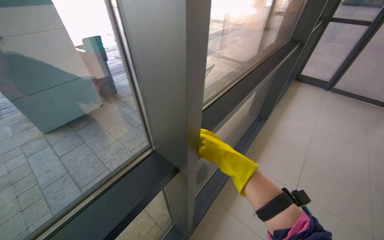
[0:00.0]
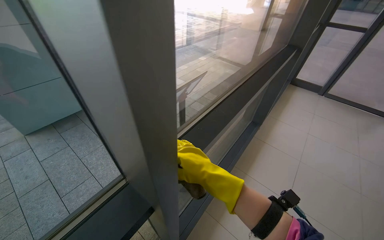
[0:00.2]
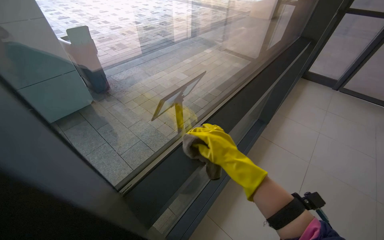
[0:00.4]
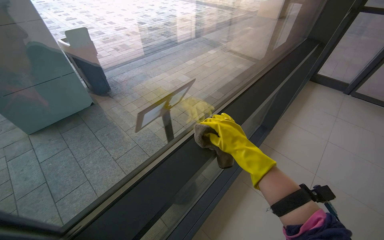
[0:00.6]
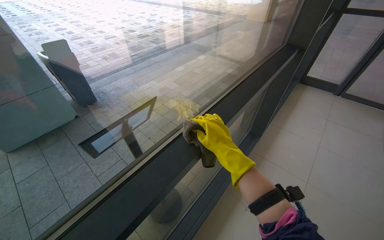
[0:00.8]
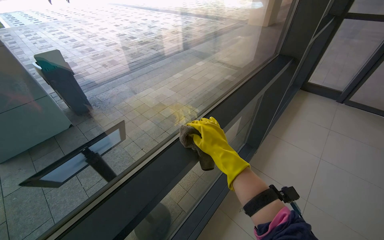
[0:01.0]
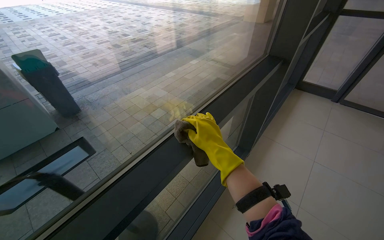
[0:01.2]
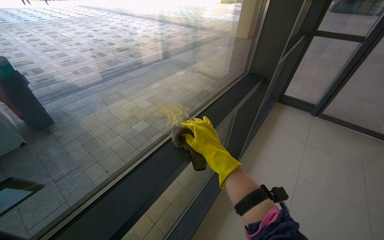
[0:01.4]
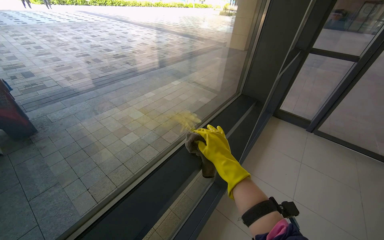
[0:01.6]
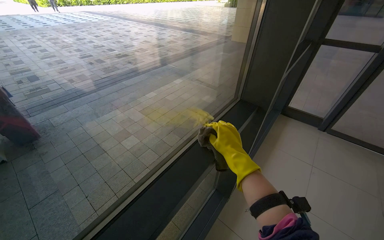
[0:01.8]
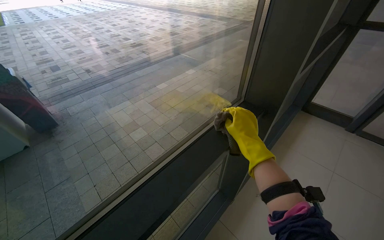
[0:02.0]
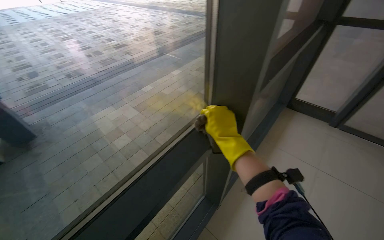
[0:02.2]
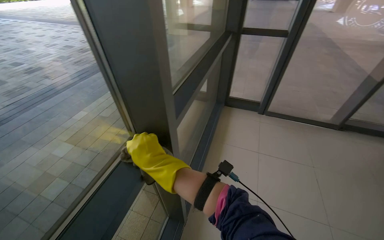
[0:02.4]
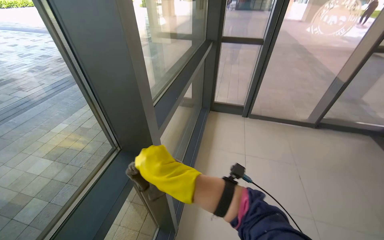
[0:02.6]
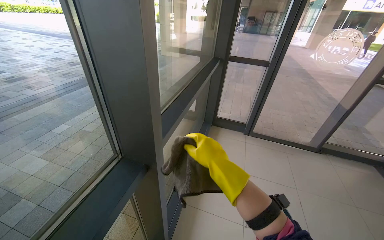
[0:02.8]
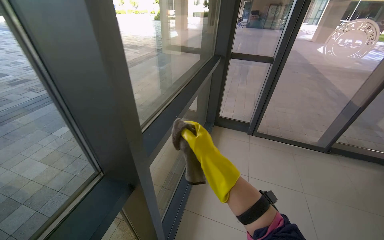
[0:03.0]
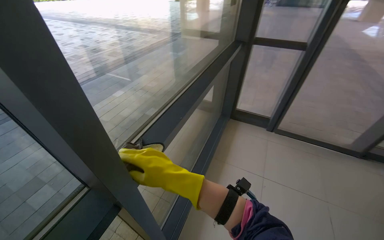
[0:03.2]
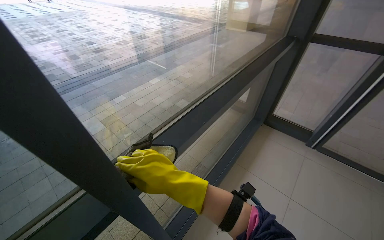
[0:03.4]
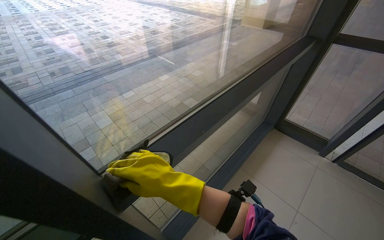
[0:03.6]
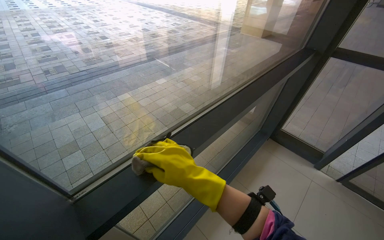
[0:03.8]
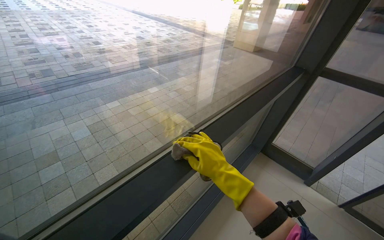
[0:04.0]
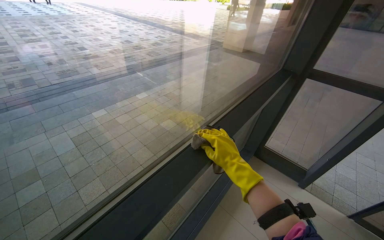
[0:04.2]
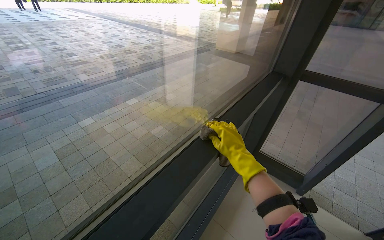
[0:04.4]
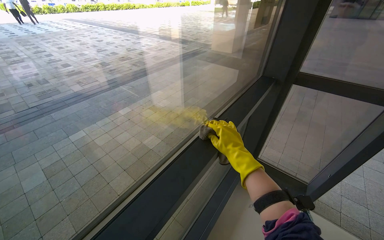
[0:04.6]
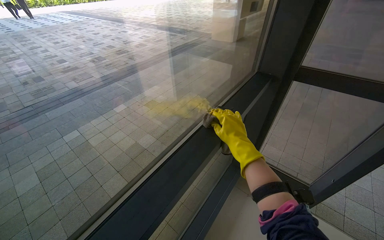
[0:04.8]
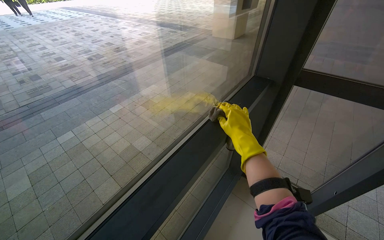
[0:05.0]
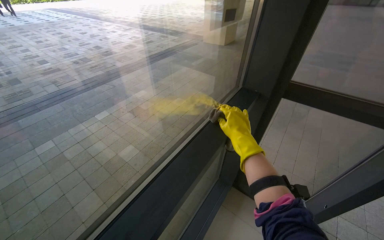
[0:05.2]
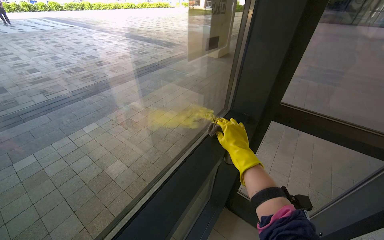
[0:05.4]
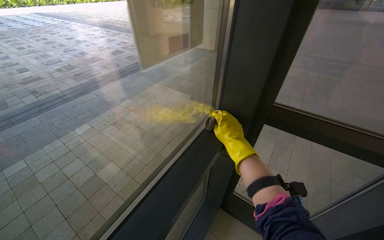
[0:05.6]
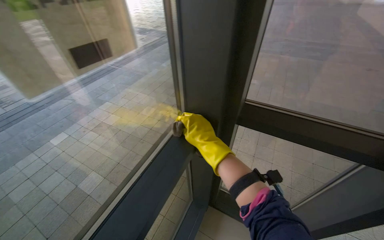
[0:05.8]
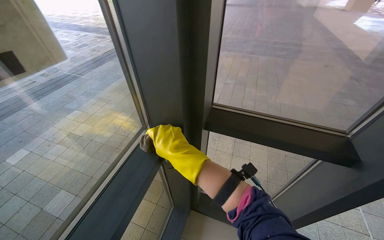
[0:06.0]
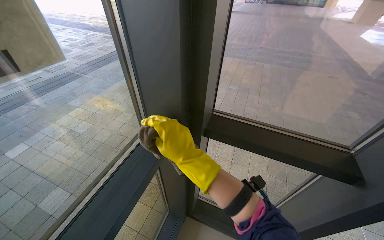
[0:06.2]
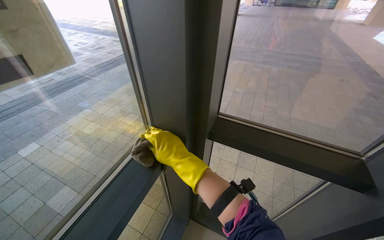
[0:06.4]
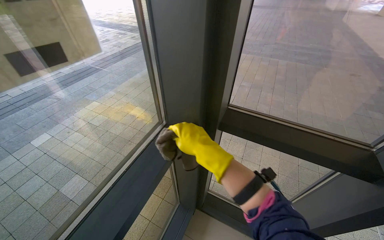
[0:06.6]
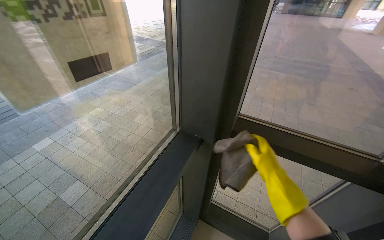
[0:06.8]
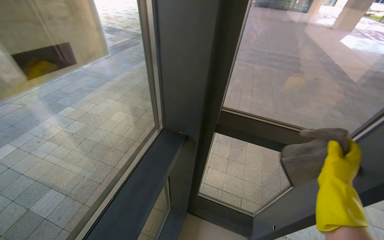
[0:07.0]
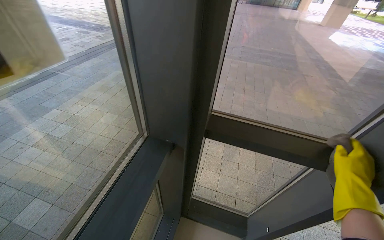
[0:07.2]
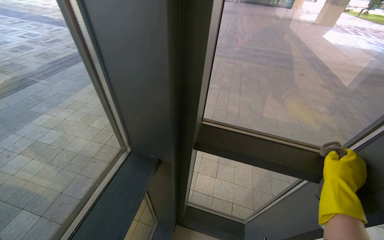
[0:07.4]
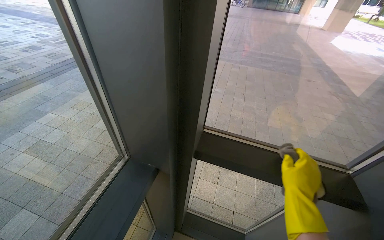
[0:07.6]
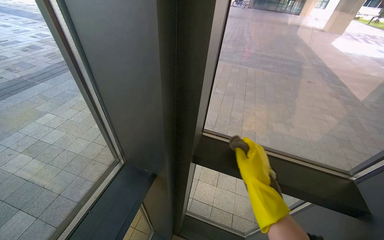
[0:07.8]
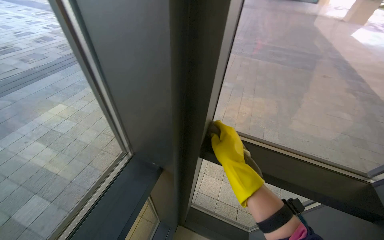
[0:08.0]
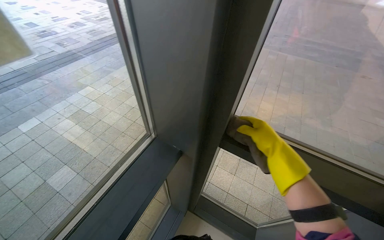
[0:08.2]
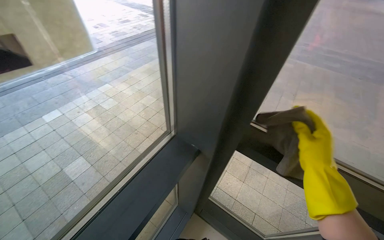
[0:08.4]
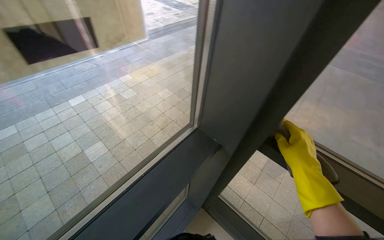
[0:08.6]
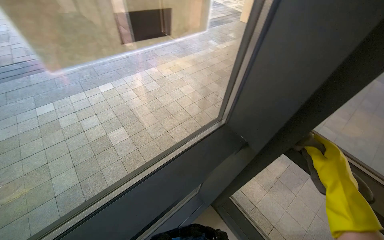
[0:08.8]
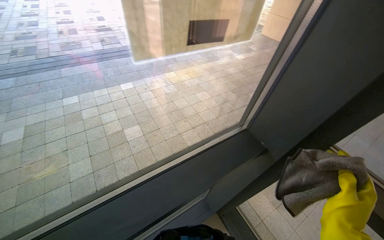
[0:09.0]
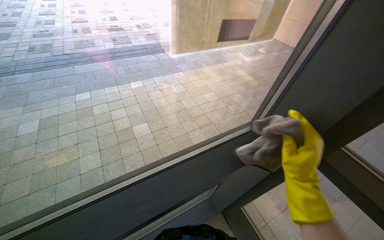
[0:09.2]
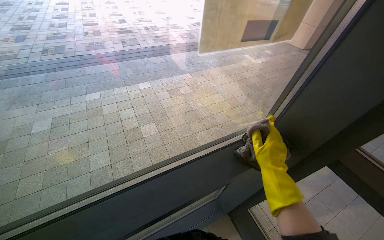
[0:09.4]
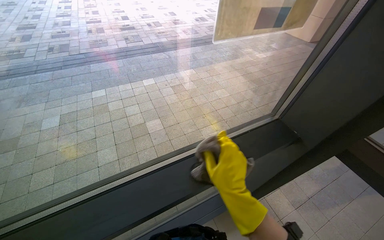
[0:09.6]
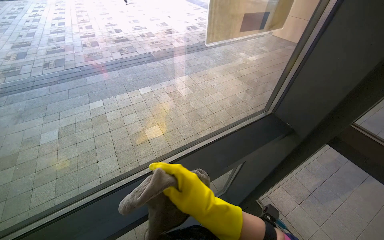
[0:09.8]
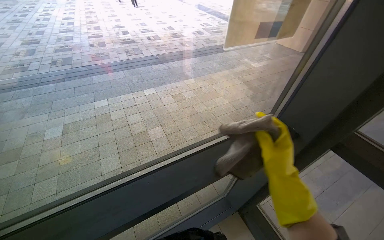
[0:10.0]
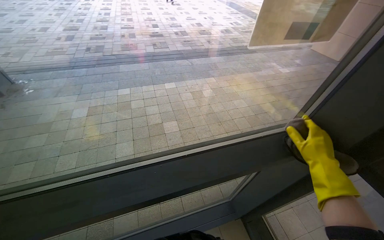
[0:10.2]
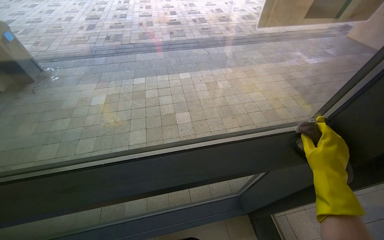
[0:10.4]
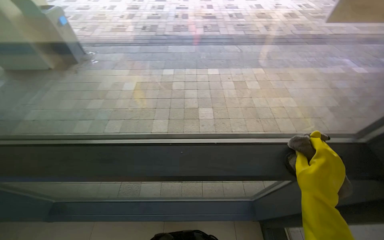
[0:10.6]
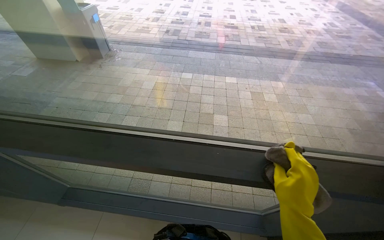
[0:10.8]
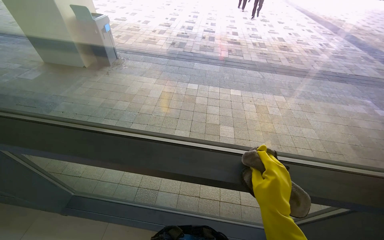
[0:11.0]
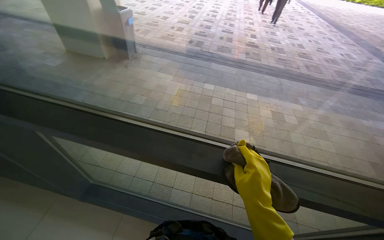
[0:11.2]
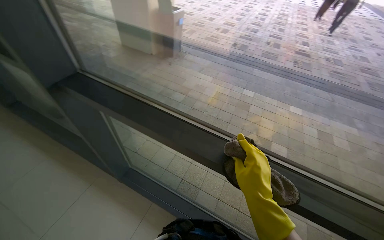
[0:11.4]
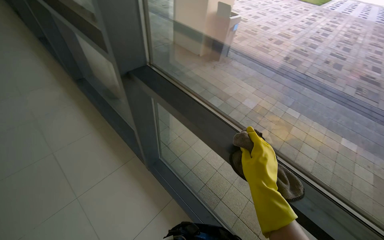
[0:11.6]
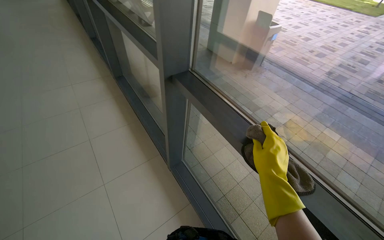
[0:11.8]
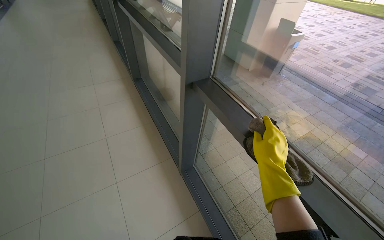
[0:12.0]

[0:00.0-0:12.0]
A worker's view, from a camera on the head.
Job: wiping surfaces.
The whole recording: Wiping window frames. The worker wipes the frames of the large glass windows with a cloth.
0:00.0 to 0:01.6: The wearer moves some 1 m.
0:01.6 to 0:03.0: The camera is carried approximately 60 cm. The head rotates approximately 20 degrees to the right.
0:03.0 to 0:04.4: The camera is carried some 70 cm. The wearer's head swings about 20 degrees to the left.
0:04.4 to 0:06.0: The wearer moves some 1 m. The wearer looks approximately 20 degrees further to the right.
0:06.0 to 0:07.6: The right hand is displaced to the right by about 35 cm.
0:07.6 to 0:09.0: The wearer's head swings approximately 40 degrees to the left.
0:09.0 to 0:10.4: The head turns to the left by approximately 20 degrees. The right hand goes some 15 cm up the picture and farther from the camera, and reaches about 40 cm to the left, then returns.
0:10.4 to 0:12.0: The camera is carried roughly 80 cm. The head turns to the left by about 70 degrees.

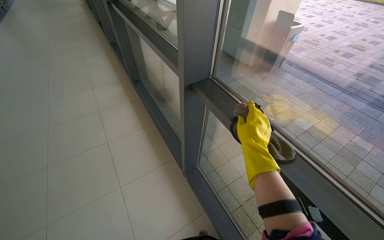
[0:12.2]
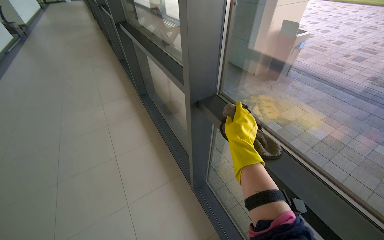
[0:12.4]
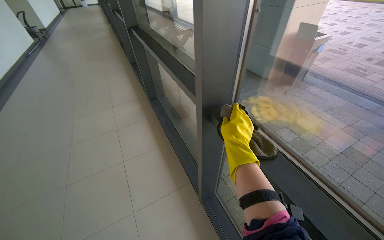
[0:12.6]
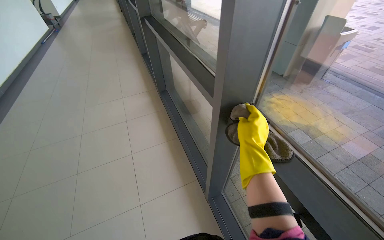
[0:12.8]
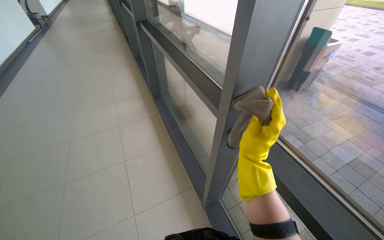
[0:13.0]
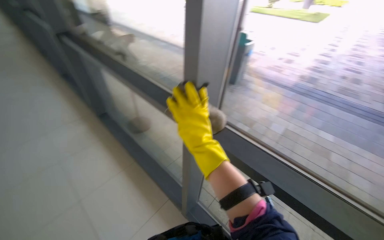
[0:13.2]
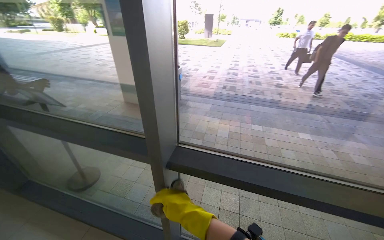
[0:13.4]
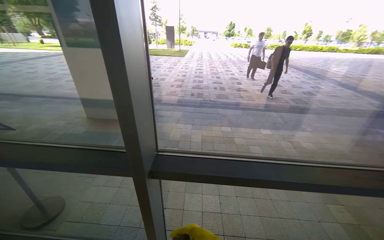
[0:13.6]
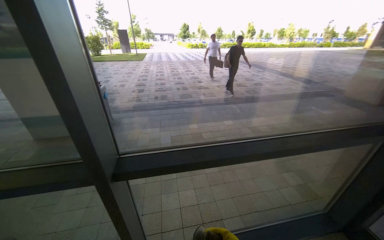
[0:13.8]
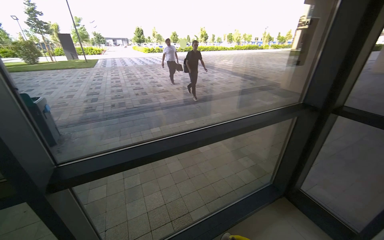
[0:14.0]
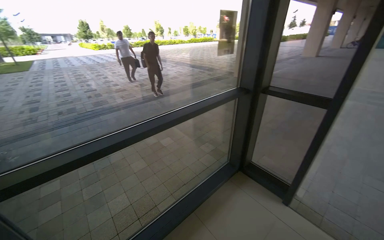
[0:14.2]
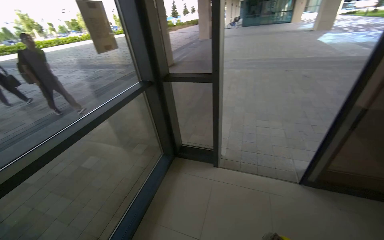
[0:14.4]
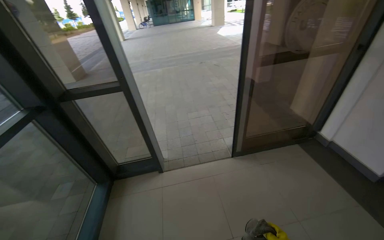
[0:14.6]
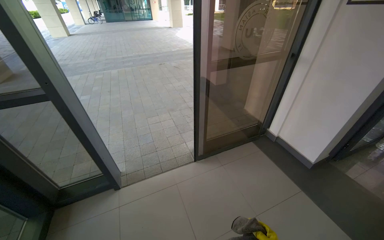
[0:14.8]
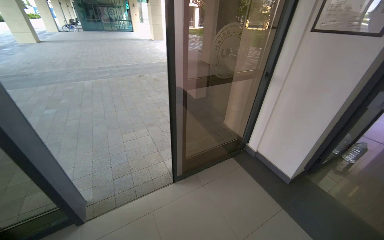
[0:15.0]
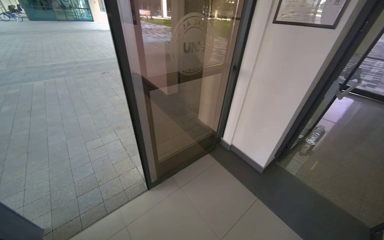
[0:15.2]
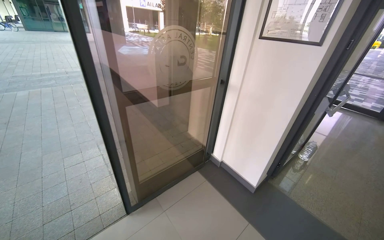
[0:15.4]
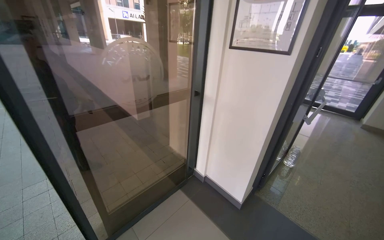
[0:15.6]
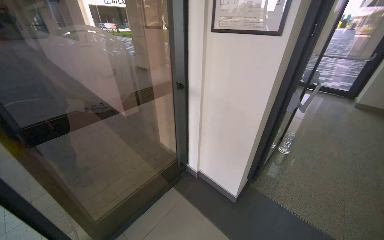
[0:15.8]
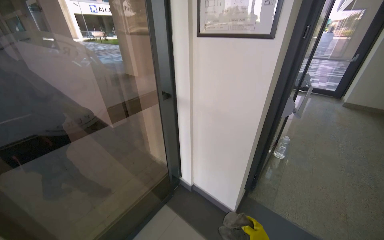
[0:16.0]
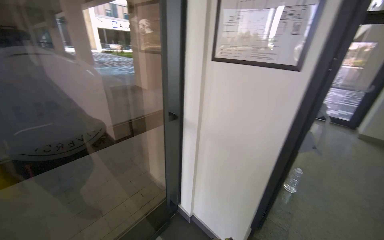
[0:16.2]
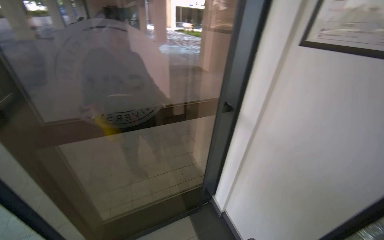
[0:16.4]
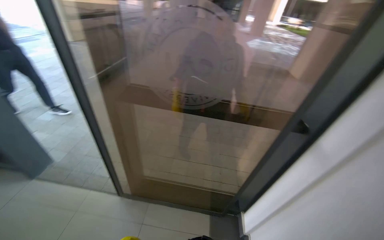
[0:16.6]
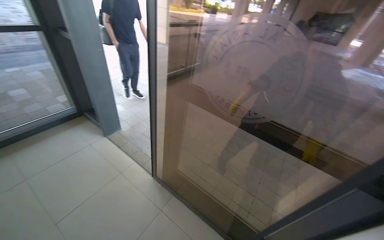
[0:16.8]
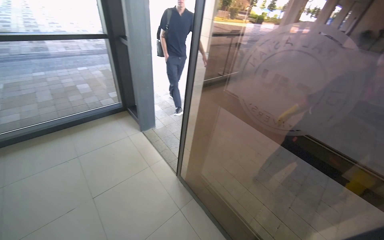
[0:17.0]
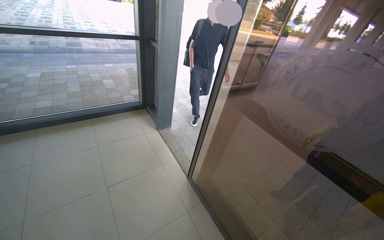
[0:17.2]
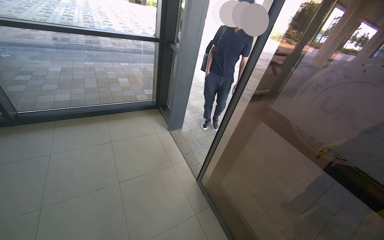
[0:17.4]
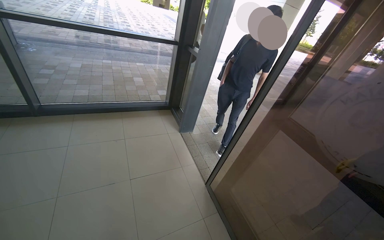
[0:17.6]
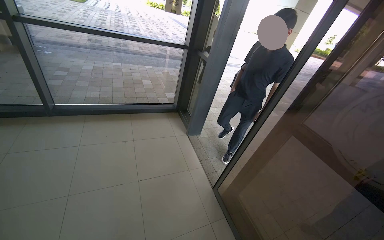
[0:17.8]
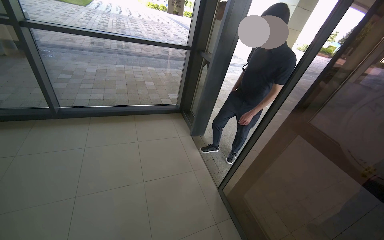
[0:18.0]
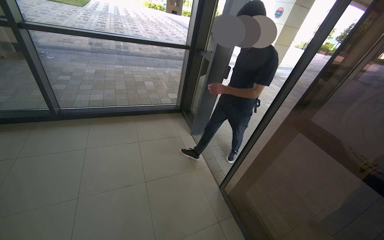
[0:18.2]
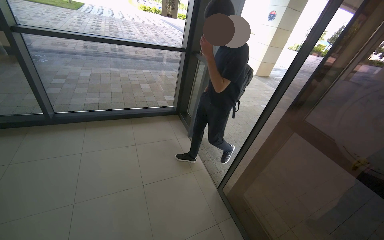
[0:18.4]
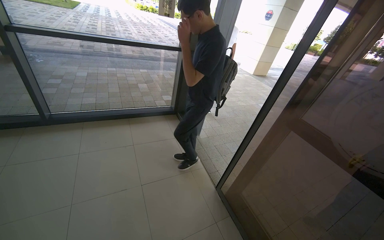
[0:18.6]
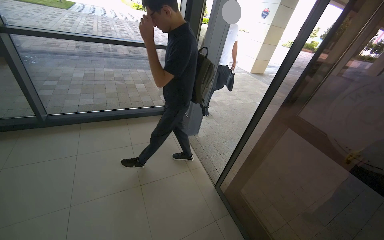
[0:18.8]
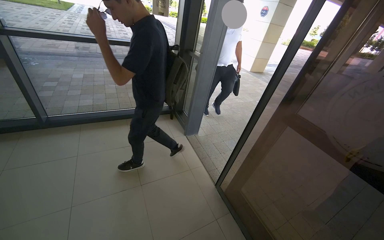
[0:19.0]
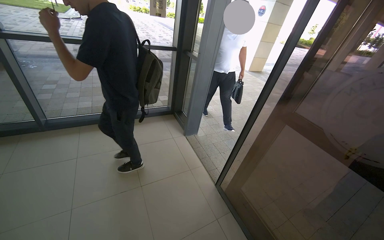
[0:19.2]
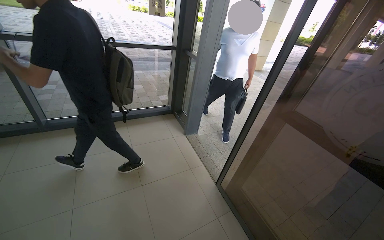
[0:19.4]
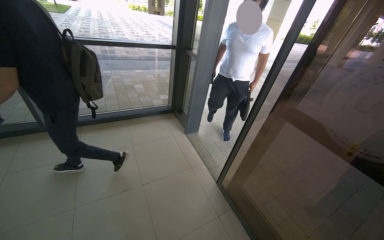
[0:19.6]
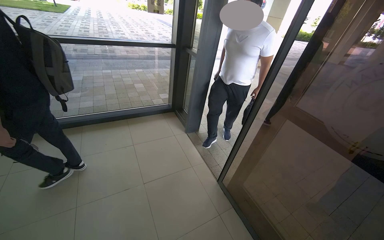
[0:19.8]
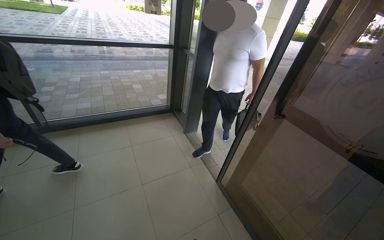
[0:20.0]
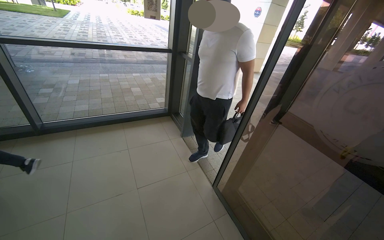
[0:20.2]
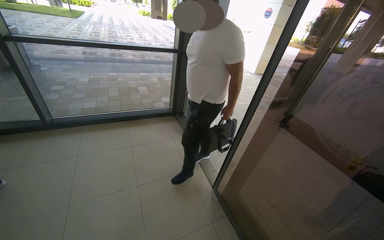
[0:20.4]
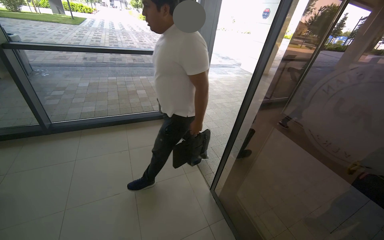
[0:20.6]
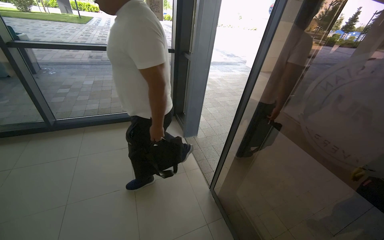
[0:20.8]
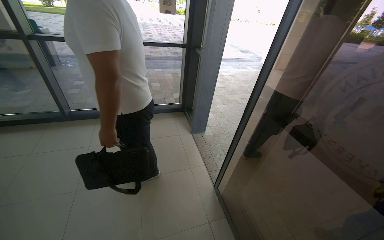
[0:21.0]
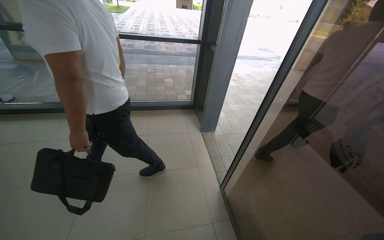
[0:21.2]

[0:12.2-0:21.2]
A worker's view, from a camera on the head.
Job: wiping surfaces.
The whole recording: Wiping window frames. The worker wipes the frames of the large glass windows with a cloth.
0:12.2 to 0:13.8: The wearer looks some 40 degrees further to the right. The camera pitches upward, by roughly 15 degrees.
0:13.8 to 0:15.2: The head travels about 1 m. The wearer's head swings some 120 degrees to the right.
0:15.2 to 0:16.6: The wearer moves roughly 90 cm. The head rotates some 45 degrees to the left.
0:16.6 to 0:18.2: The wearer looks approximately 60 degrees further to the left.
